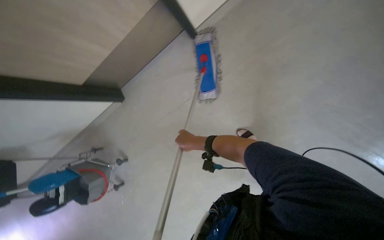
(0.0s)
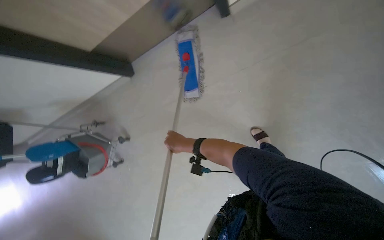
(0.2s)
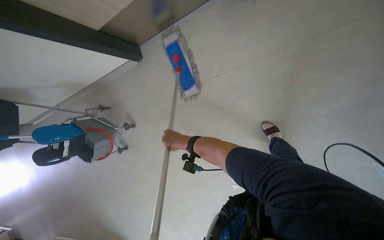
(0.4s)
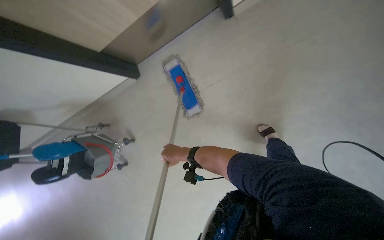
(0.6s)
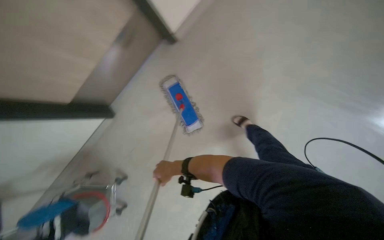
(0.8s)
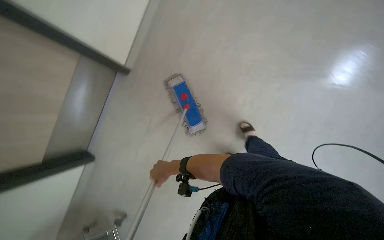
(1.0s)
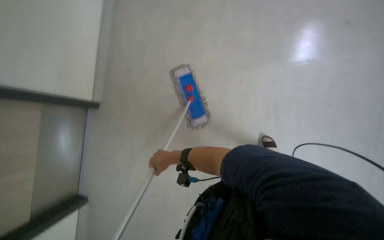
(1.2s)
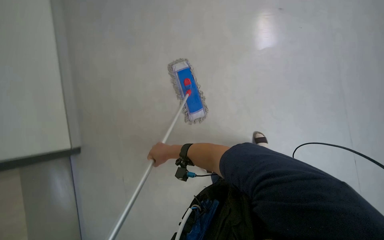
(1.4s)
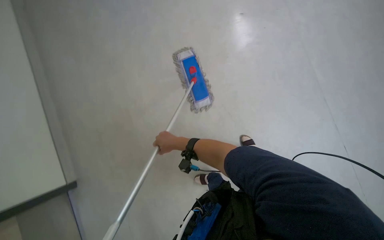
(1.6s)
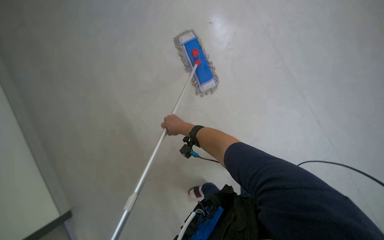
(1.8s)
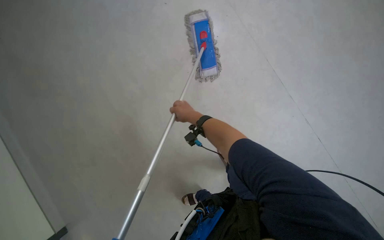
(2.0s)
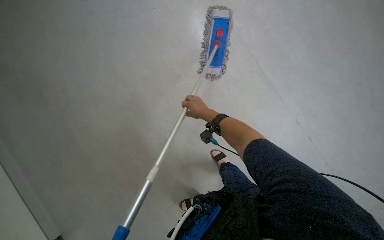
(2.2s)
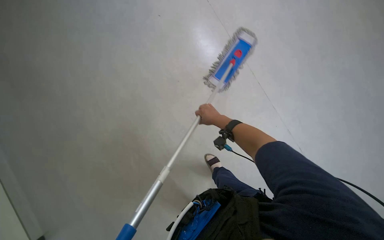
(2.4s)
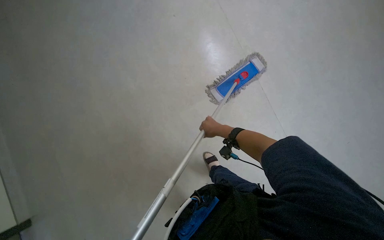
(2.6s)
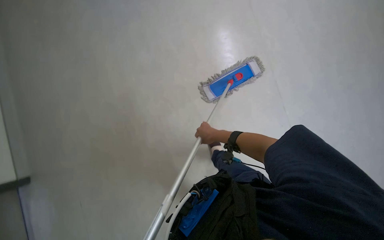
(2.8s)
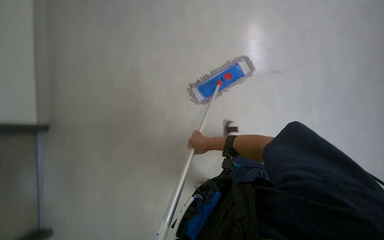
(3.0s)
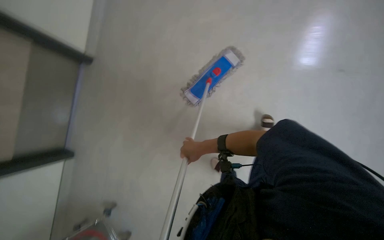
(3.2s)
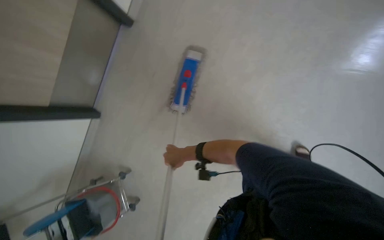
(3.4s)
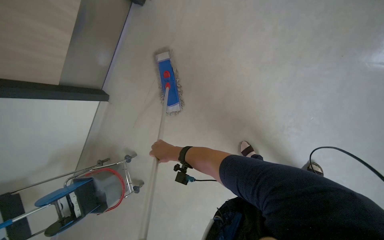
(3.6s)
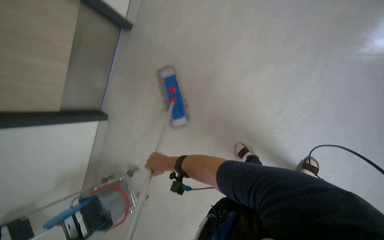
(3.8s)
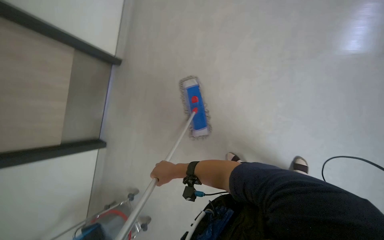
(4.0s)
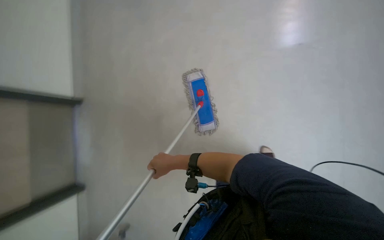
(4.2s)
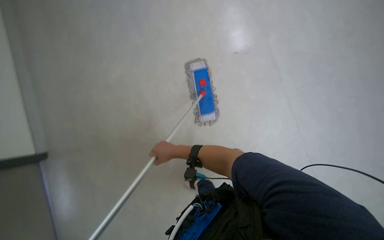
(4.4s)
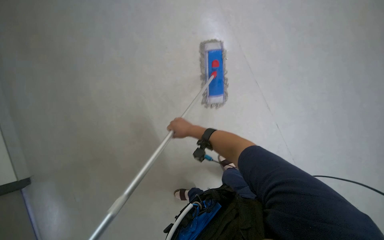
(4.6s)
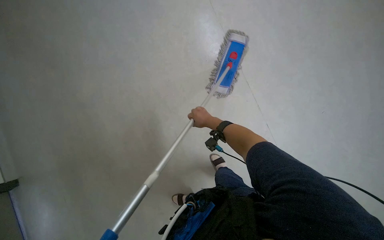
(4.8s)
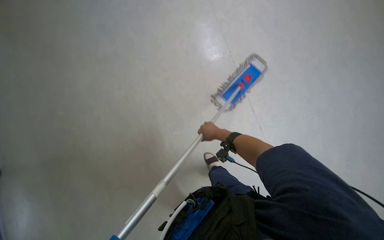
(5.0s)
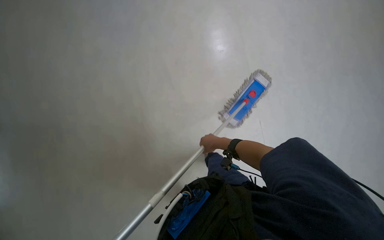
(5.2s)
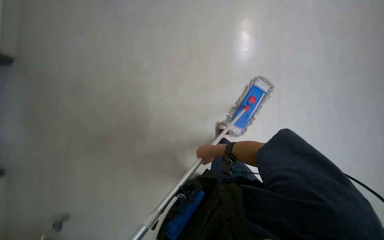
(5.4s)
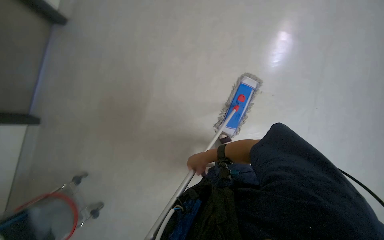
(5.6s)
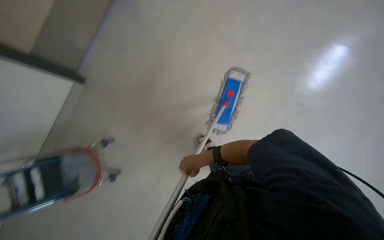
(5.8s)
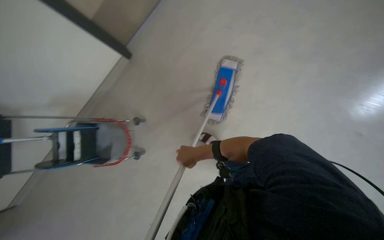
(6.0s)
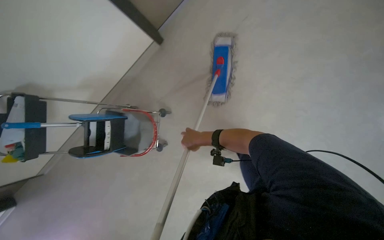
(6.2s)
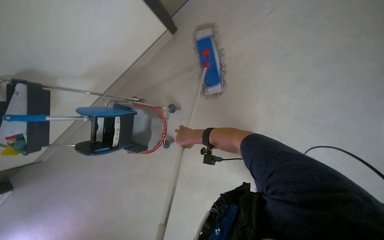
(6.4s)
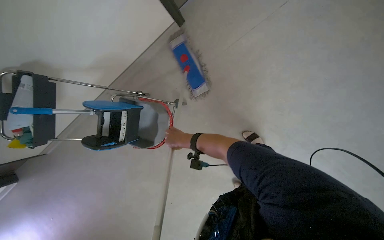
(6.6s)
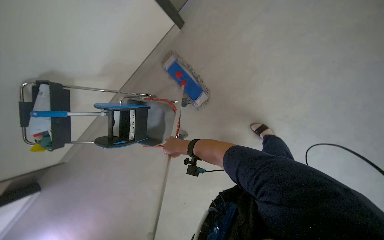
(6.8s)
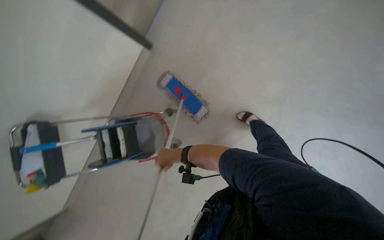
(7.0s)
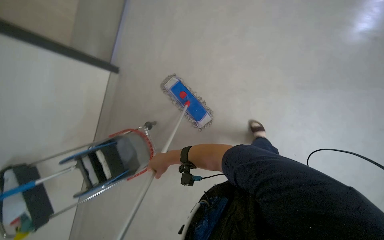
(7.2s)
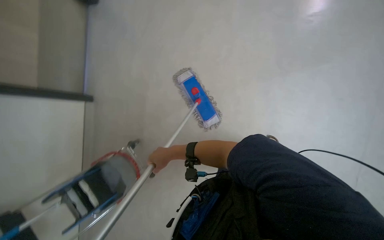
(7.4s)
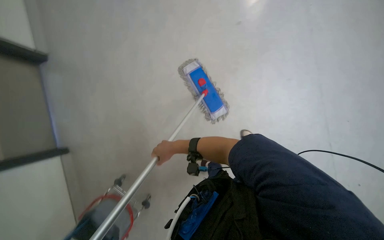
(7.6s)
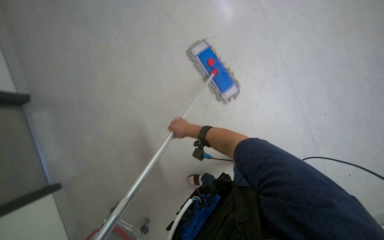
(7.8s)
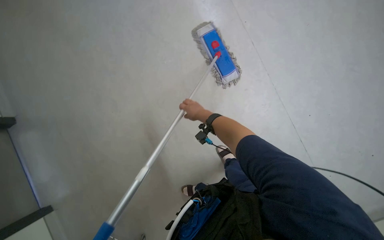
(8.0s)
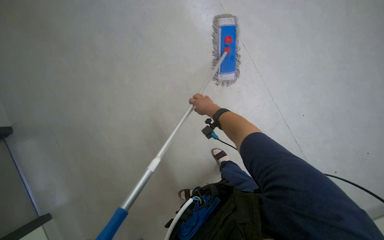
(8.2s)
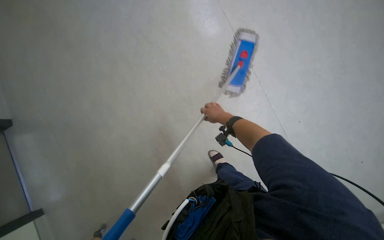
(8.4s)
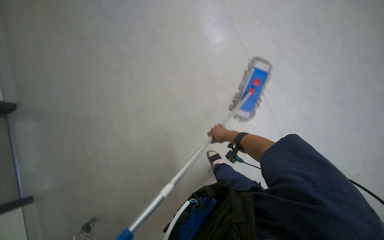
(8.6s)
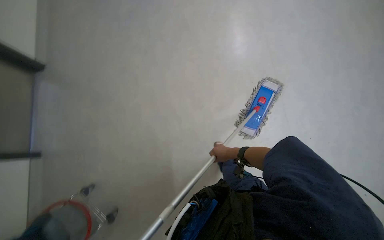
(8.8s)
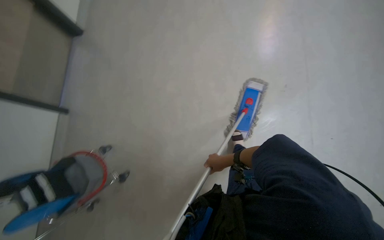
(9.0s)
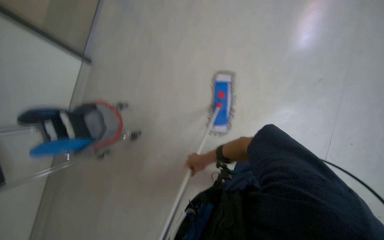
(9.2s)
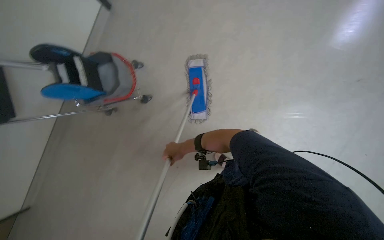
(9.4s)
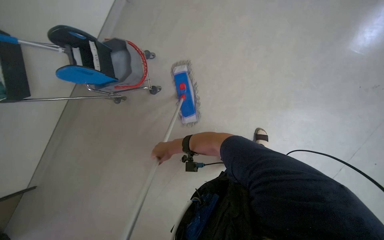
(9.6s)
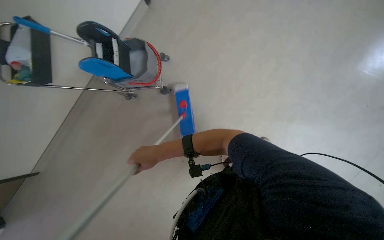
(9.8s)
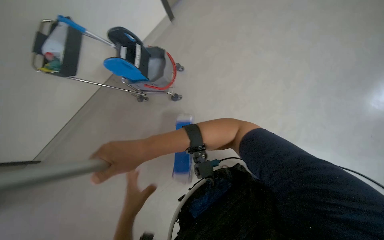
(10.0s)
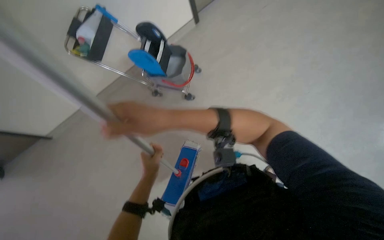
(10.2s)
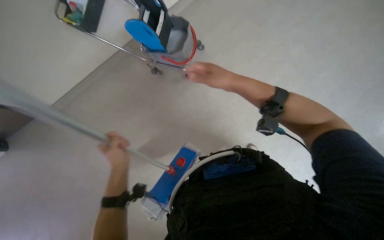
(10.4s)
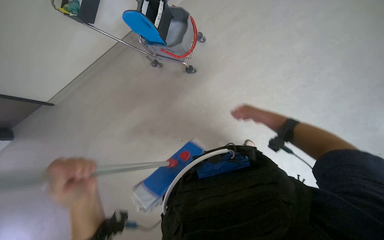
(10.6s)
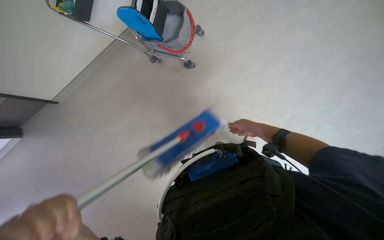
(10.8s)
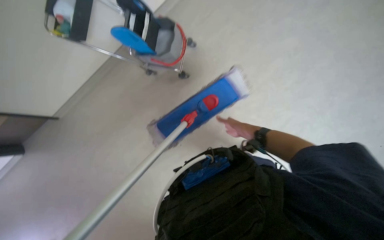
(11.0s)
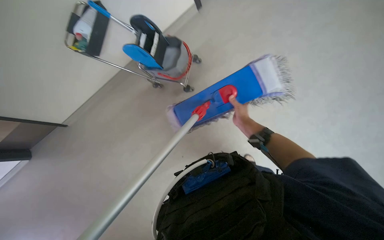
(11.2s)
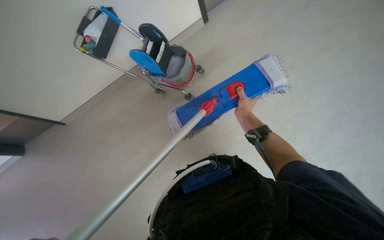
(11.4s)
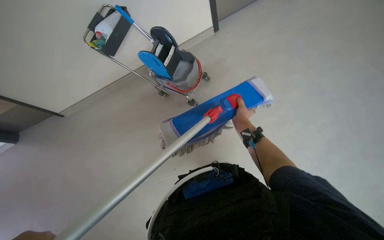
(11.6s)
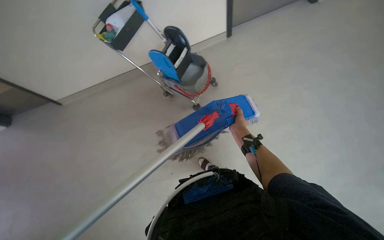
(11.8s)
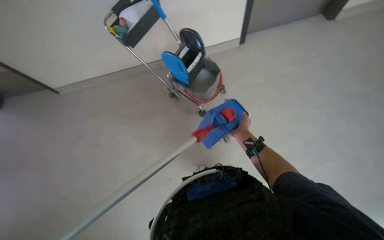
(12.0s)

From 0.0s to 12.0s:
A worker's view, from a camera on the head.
Job: mopping floor.
The whole recording: Mopping office floor. The worker mops the office floor, periodically detaching, rinsing, and reattaching the mop head.
From 6.0s to 7.6s: The scene turns roughly 35 degrees counterclockwise in the picture.
From 7.6s to 9.0s: The wearer's head swings approximately 30 degrees to the left.
From 9.0s to 10.4s: The wearer's head swings roughly 60 degrees to the left. The view tips downward by about 15 degrees.
From 10.4s to 12.0s: The right hand shifts approximately 25 cm farther from the camera and to the right.

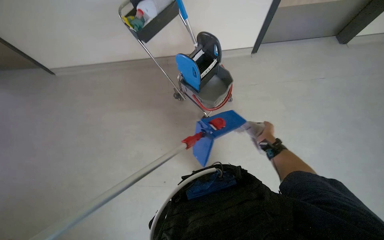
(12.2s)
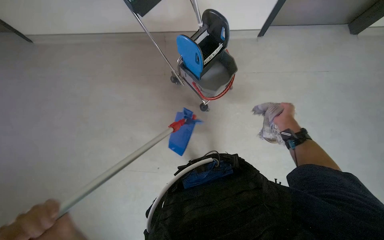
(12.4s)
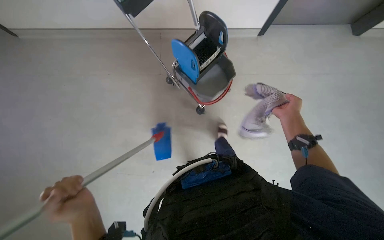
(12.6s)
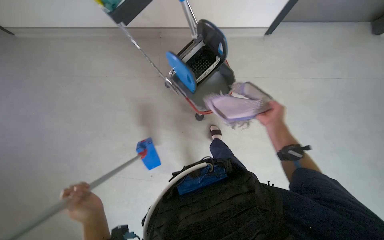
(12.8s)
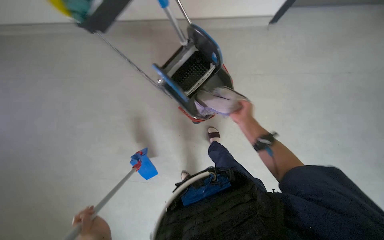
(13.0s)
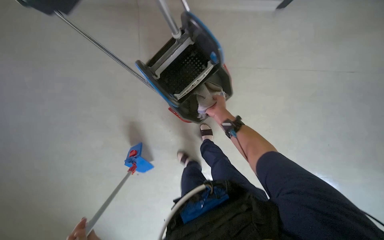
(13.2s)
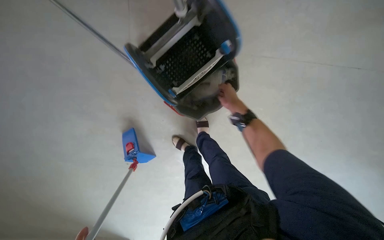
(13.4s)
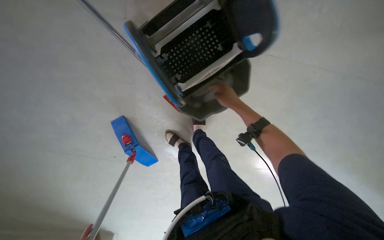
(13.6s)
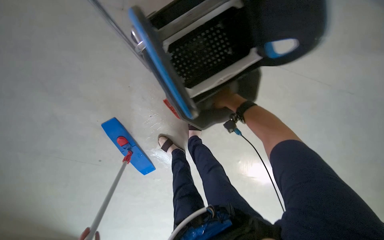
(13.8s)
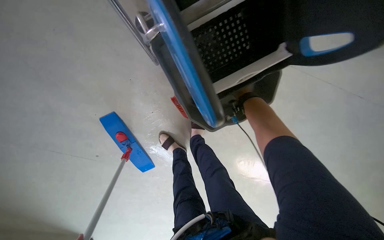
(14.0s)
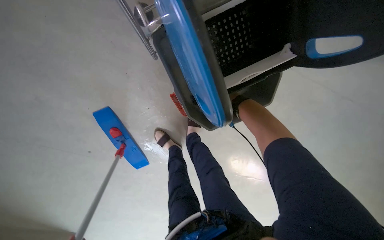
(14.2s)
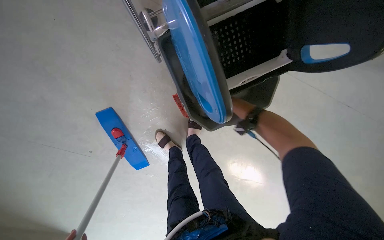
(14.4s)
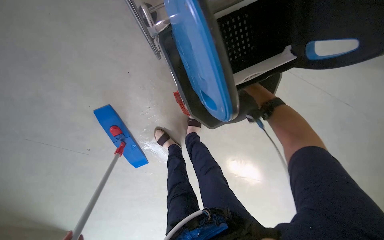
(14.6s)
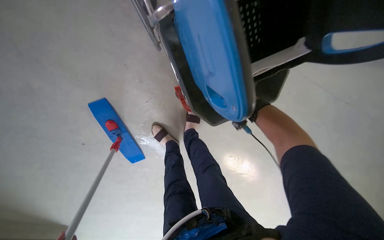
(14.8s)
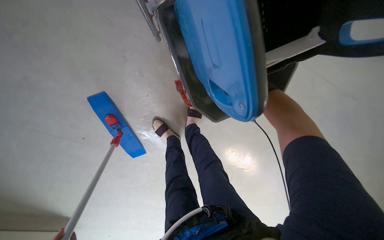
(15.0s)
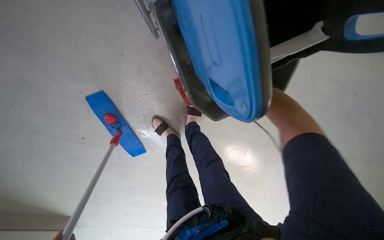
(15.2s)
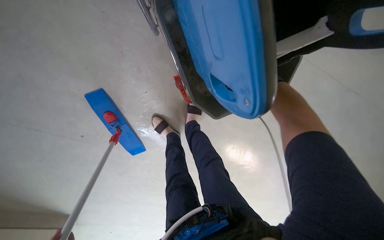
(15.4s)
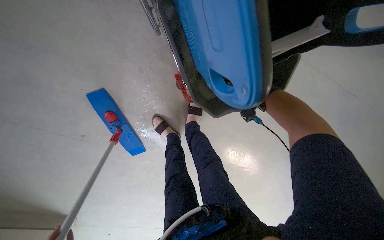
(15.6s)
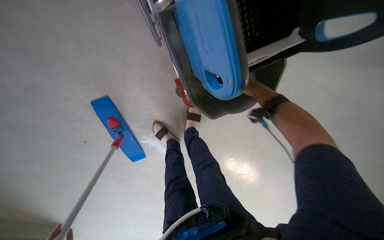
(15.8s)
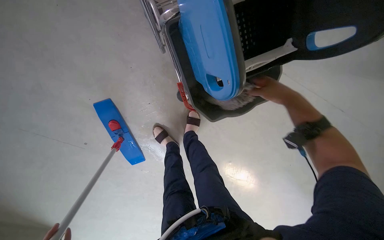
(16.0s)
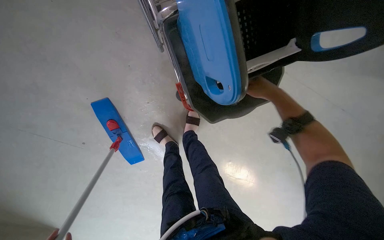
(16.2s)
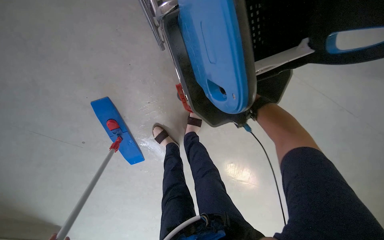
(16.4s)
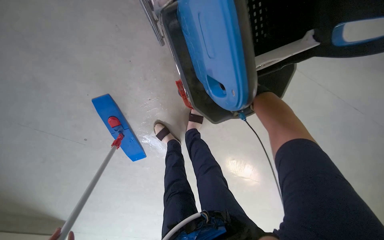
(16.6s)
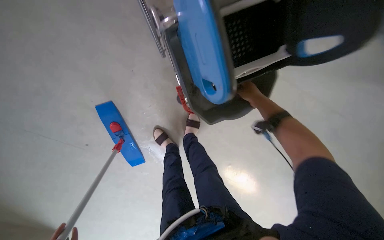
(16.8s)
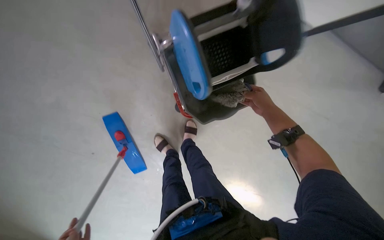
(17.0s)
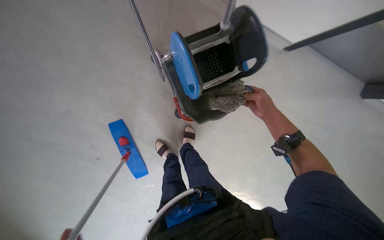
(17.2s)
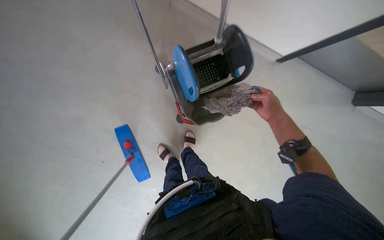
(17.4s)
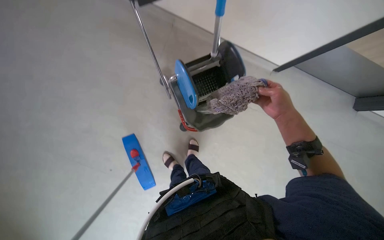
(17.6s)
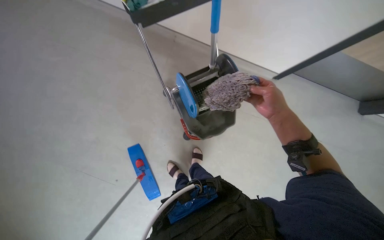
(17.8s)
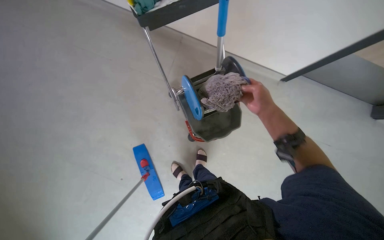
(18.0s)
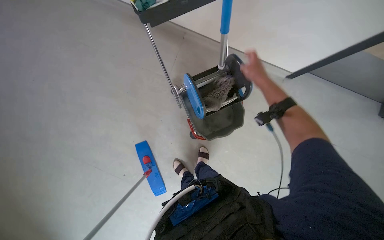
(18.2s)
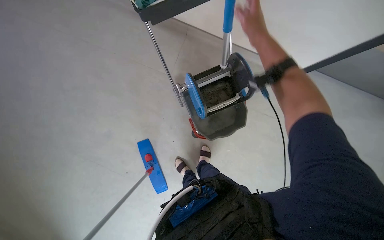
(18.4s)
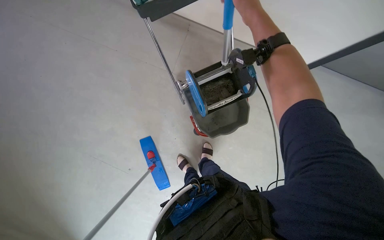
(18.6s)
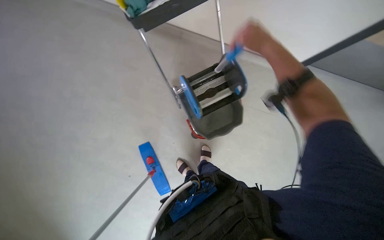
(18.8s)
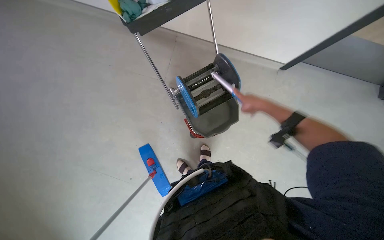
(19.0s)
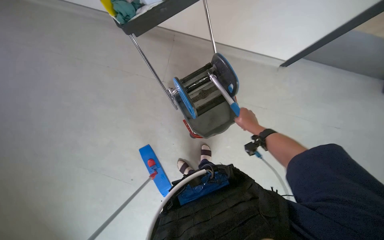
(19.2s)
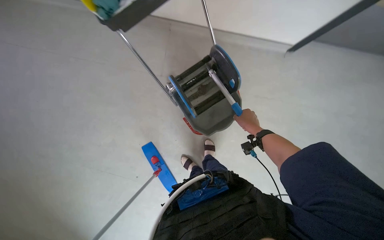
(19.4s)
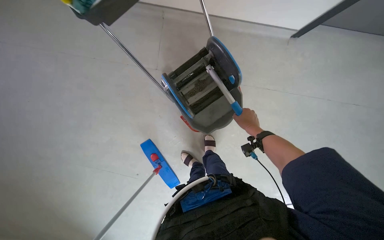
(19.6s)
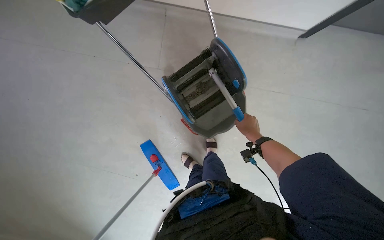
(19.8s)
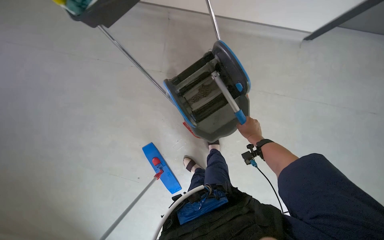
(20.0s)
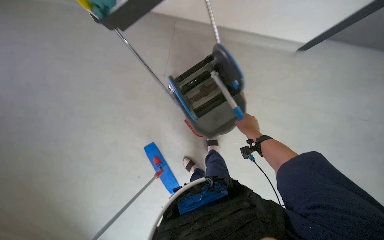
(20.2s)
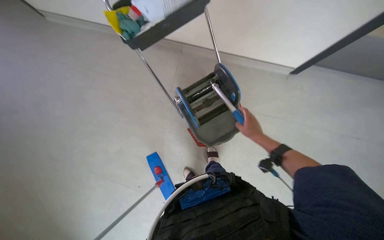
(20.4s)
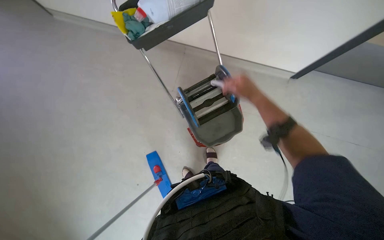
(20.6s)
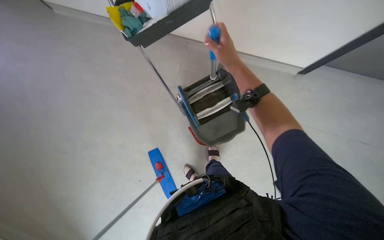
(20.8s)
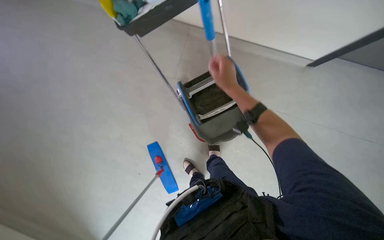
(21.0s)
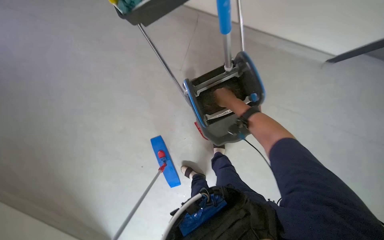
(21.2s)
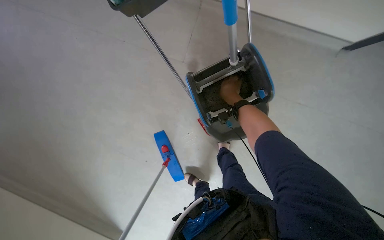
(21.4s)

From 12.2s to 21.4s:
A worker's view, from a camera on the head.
Job: mopping floor.
The whole recording: Mopping office floor. The worker mops the office floor, periodically detaching, rinsing, and reattaching the mop head.
From 12.2s to 13.8s: The right hand goes some 20 cm to the left and up the picture.
From 16.8s to 18.4s: The wearer looks approximately 25 degrees further upward. The right hand goes roughly 50 cm nearer to the camera.
From 19.8s to 21.4s: The right hand heads up the picture and to the left, covering approximately 25 cm.
